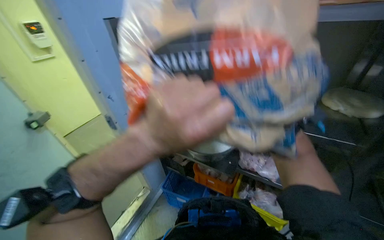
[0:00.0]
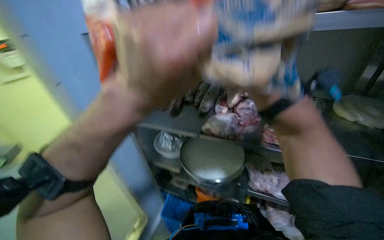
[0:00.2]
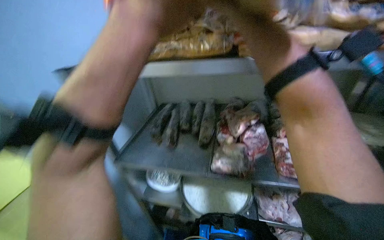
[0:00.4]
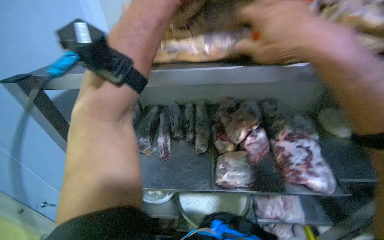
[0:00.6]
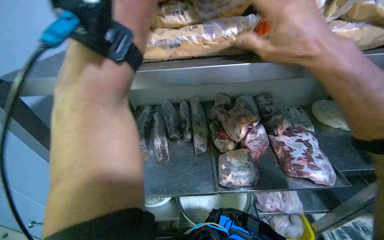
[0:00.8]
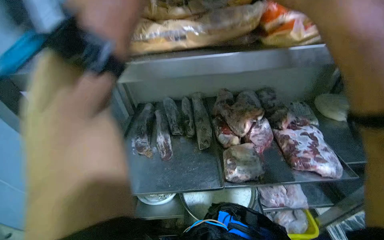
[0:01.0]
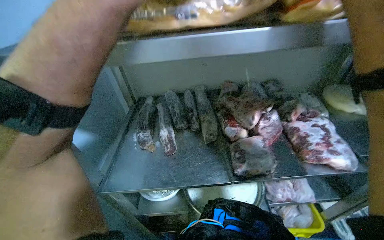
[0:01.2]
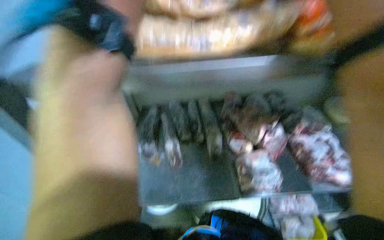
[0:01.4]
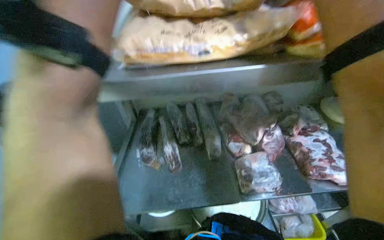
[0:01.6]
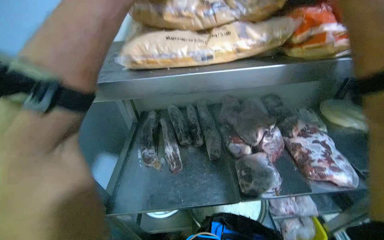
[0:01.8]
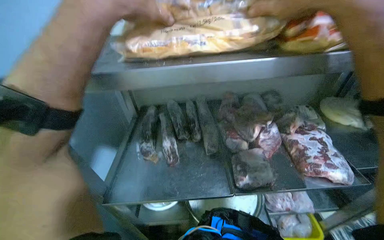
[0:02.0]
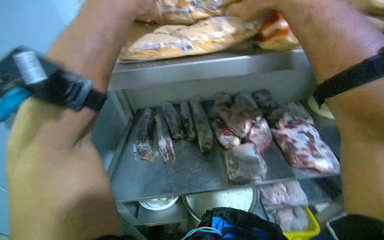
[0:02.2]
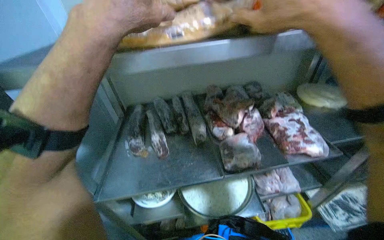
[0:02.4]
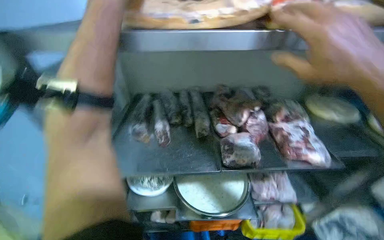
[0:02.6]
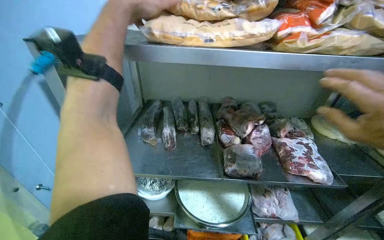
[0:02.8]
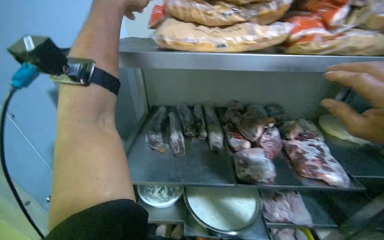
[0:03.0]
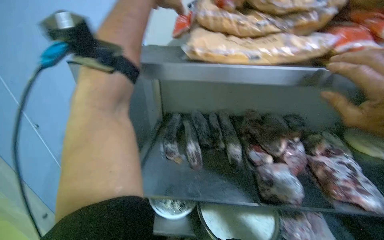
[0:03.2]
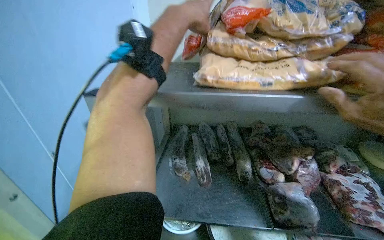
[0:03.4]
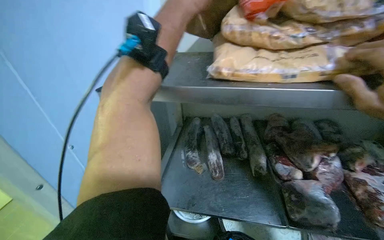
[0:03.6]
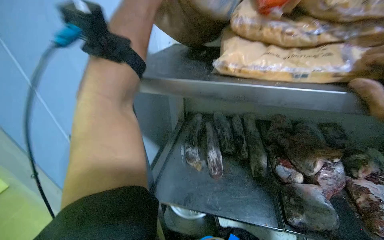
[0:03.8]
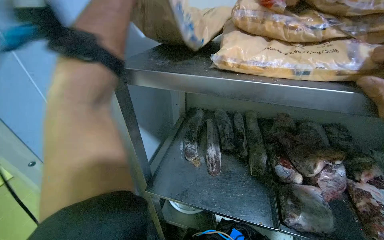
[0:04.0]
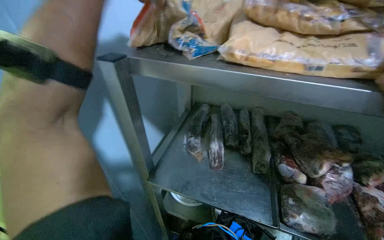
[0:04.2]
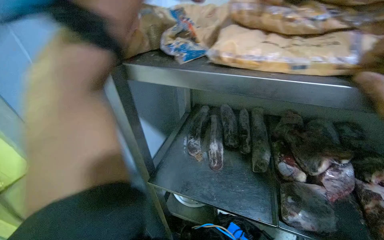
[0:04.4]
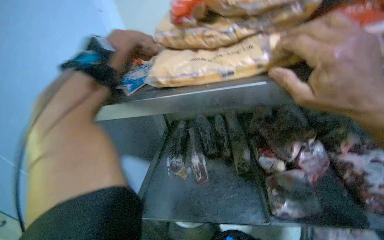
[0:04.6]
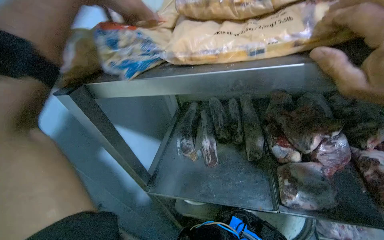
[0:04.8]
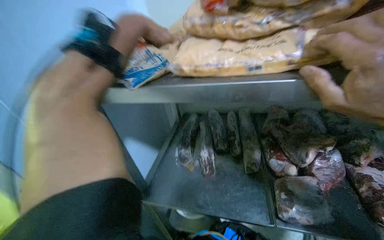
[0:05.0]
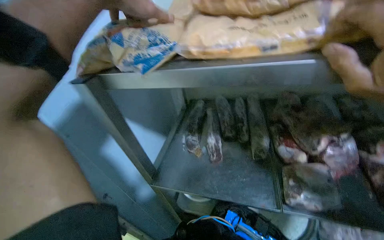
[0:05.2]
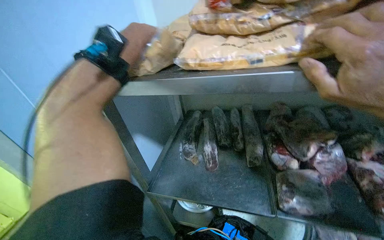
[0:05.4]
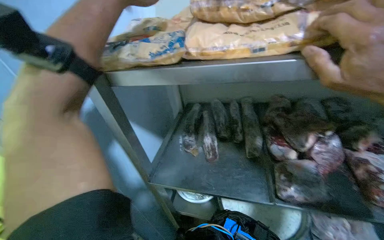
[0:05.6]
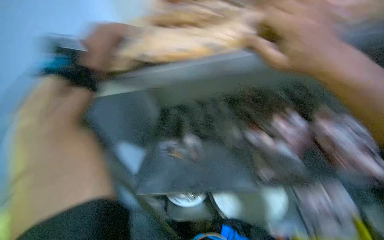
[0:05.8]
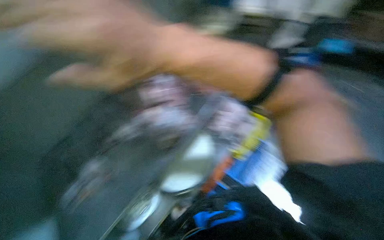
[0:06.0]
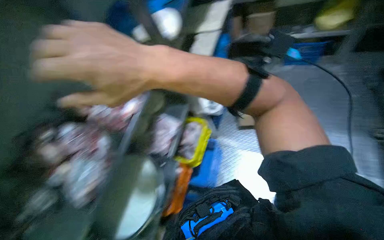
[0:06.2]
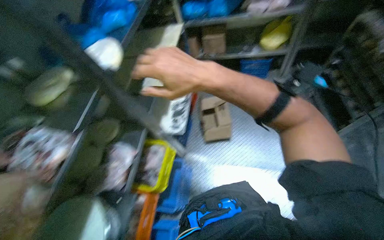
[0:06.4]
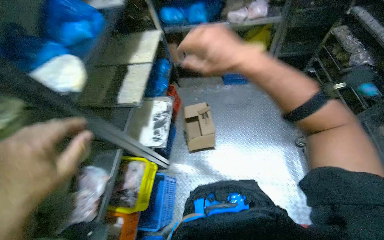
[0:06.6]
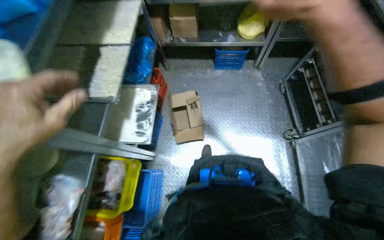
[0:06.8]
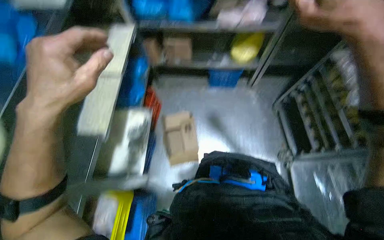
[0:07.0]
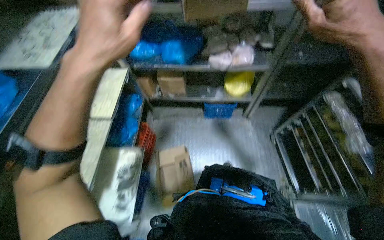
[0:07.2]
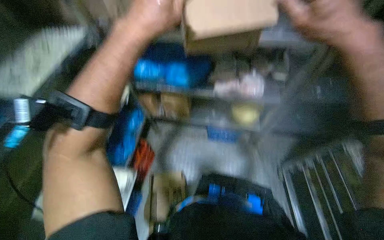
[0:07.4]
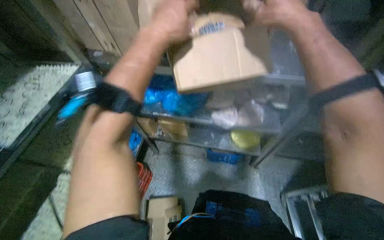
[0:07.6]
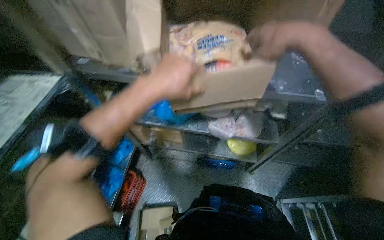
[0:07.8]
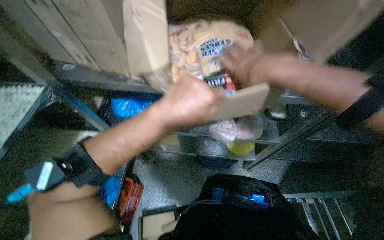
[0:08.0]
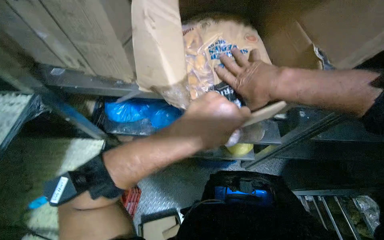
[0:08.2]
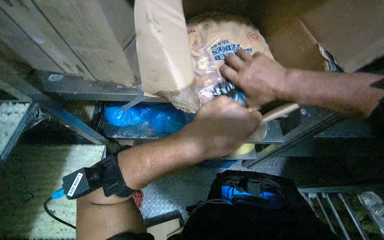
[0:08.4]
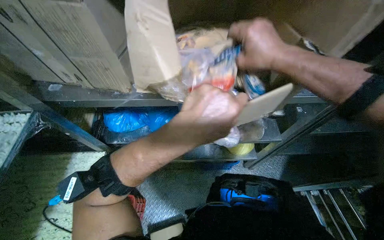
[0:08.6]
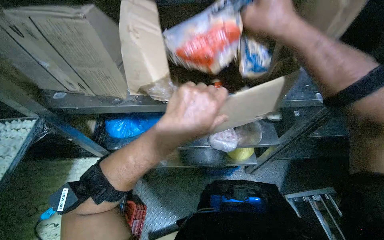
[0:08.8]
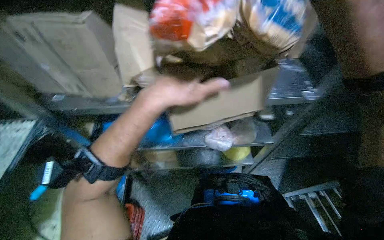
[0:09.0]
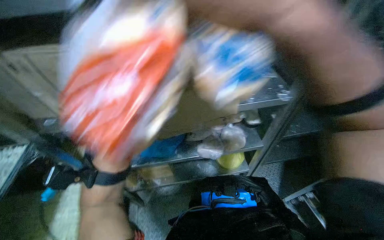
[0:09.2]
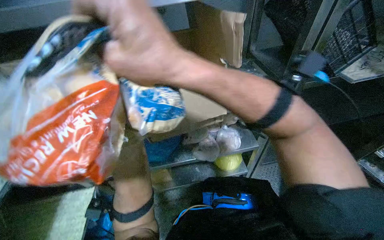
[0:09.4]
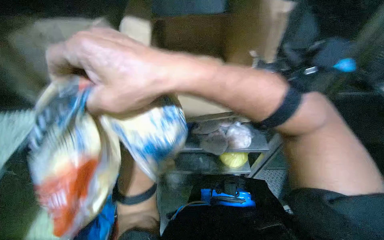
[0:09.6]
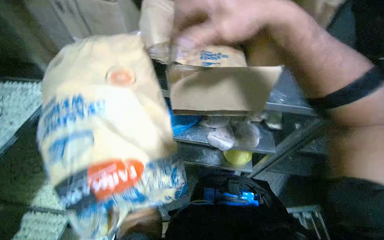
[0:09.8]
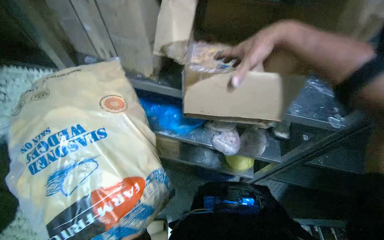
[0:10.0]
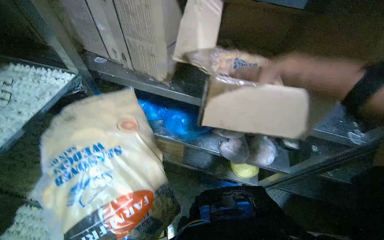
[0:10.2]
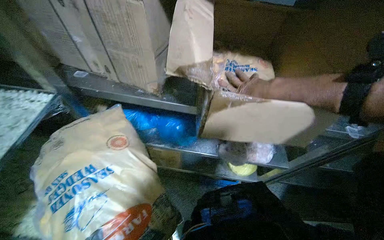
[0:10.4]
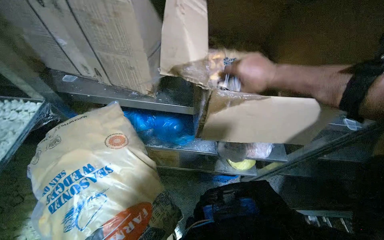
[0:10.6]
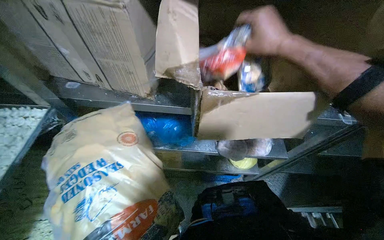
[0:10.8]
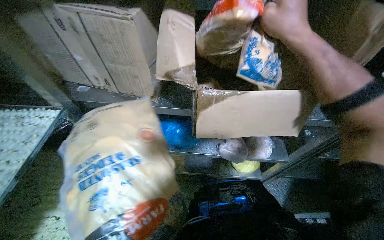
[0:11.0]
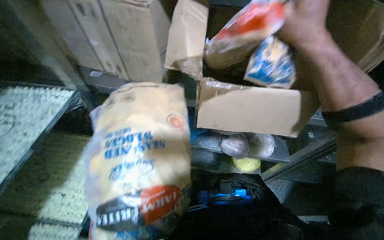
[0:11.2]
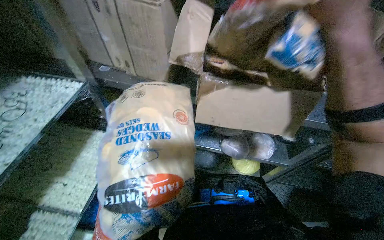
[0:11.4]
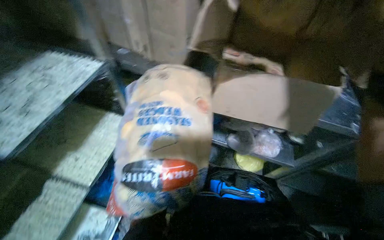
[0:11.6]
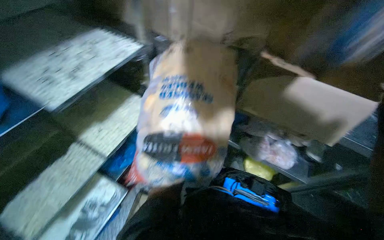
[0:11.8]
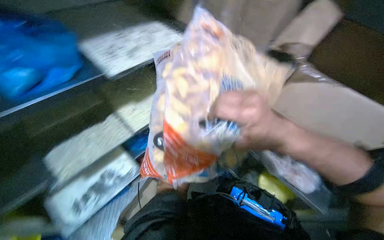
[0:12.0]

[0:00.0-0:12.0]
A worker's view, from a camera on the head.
Job: preparing food.
The whole recording: Stocking frozen food onto shelves. The worker unloads bags of frozen food from cardboard boxes and places them onto metal shelves.
0:03.0 to 0:04.4: The camera is aimed approximately 15 degrees further to the left.
0:06.0 to 0:07.6: The head travels about 1.5 m. The camera is aimed some 20 degrees further to the right.
0:10.4 to 0:12.0: The wearer's head swings approximately 40 degrees to the left.

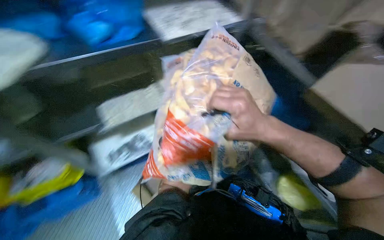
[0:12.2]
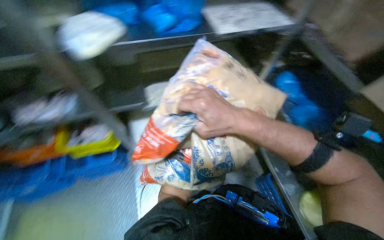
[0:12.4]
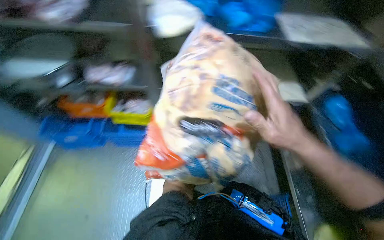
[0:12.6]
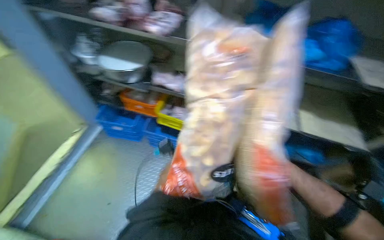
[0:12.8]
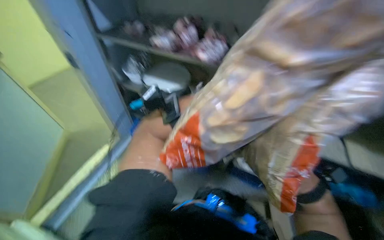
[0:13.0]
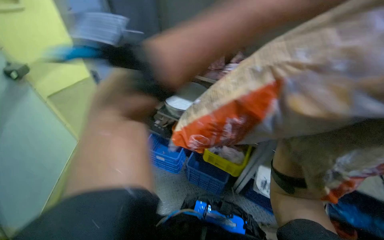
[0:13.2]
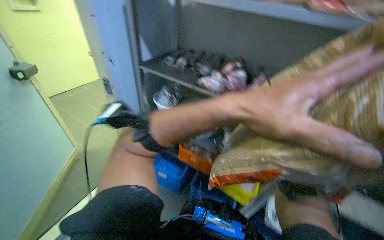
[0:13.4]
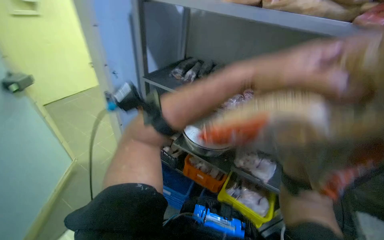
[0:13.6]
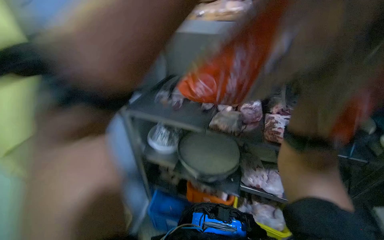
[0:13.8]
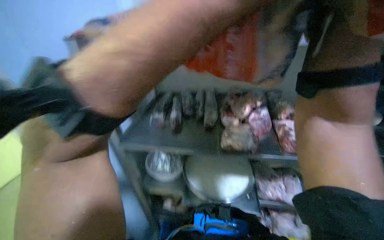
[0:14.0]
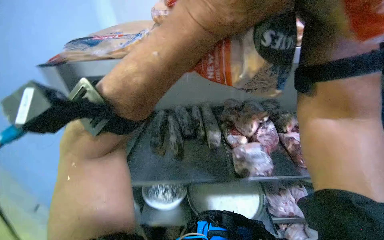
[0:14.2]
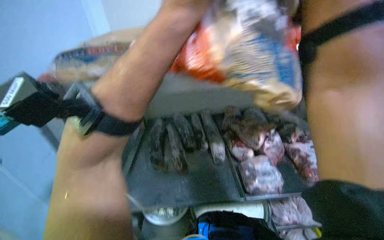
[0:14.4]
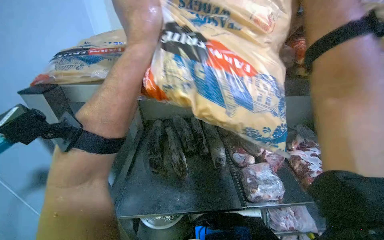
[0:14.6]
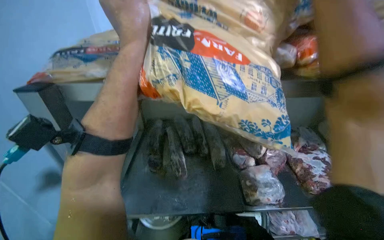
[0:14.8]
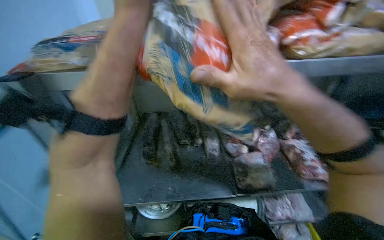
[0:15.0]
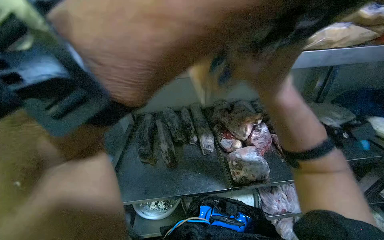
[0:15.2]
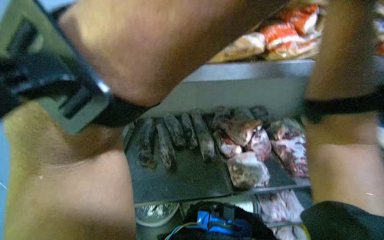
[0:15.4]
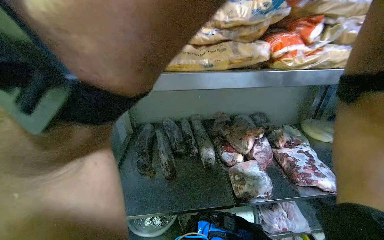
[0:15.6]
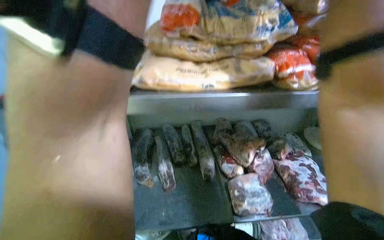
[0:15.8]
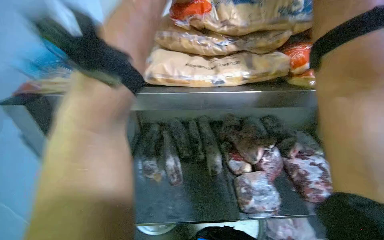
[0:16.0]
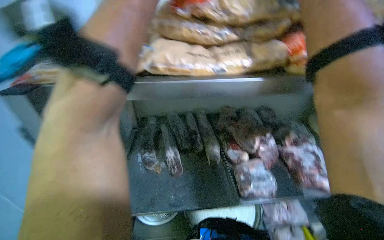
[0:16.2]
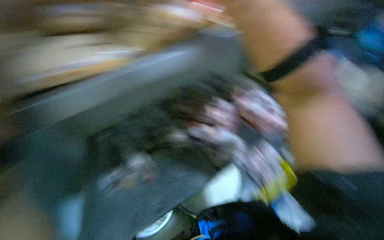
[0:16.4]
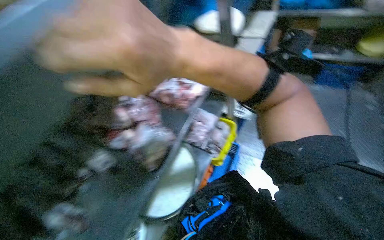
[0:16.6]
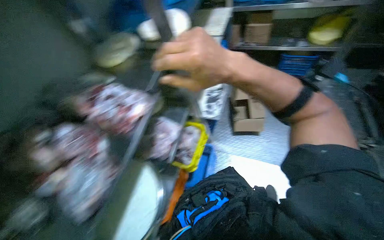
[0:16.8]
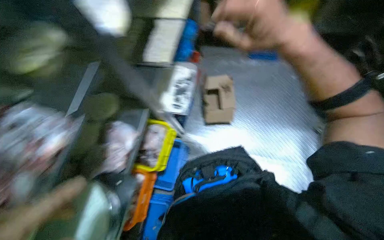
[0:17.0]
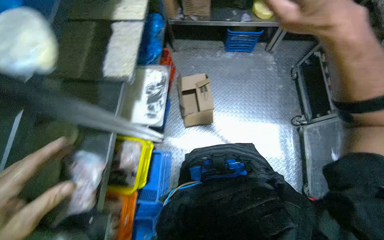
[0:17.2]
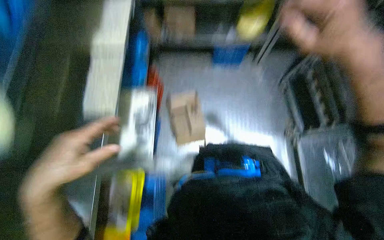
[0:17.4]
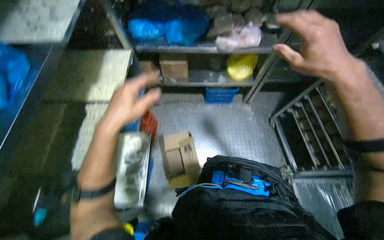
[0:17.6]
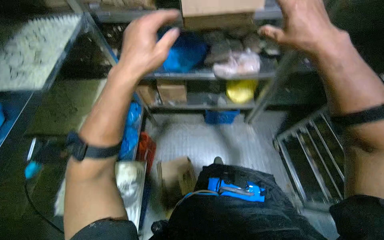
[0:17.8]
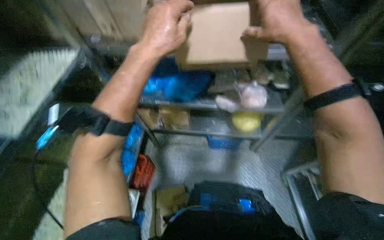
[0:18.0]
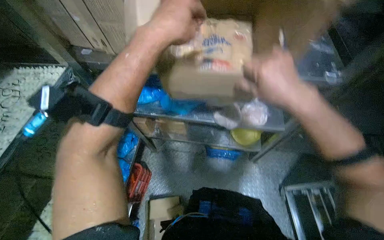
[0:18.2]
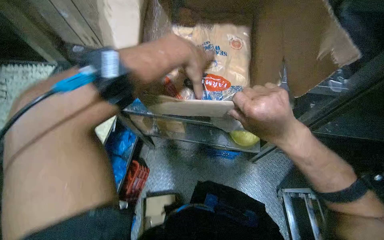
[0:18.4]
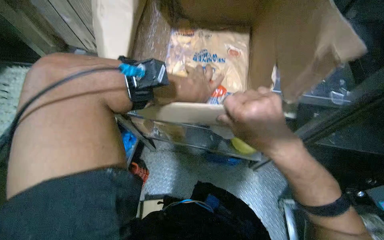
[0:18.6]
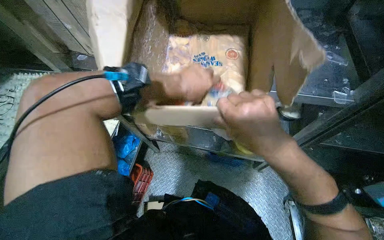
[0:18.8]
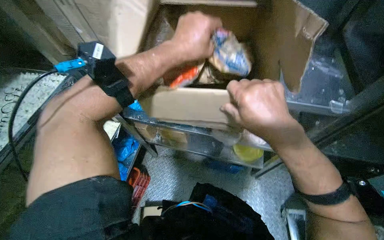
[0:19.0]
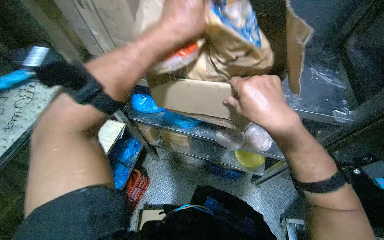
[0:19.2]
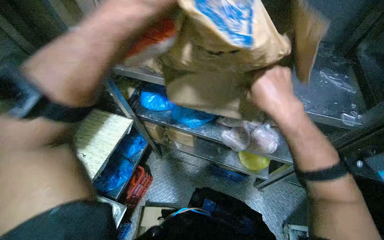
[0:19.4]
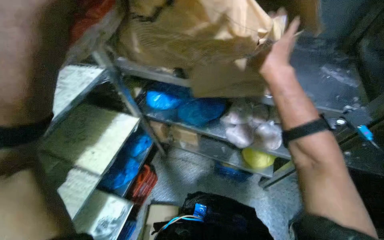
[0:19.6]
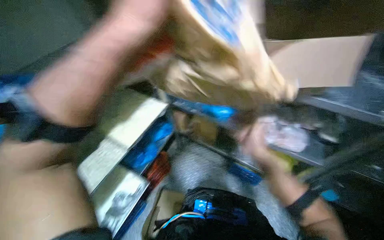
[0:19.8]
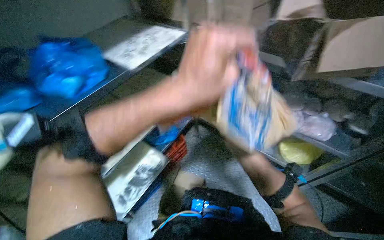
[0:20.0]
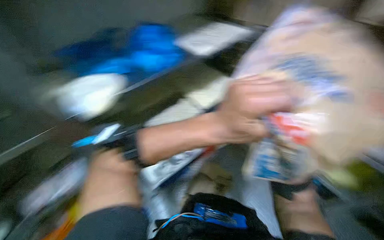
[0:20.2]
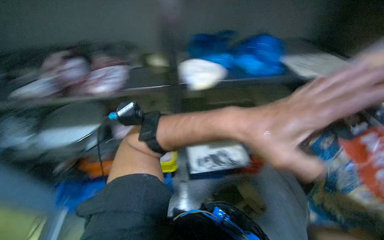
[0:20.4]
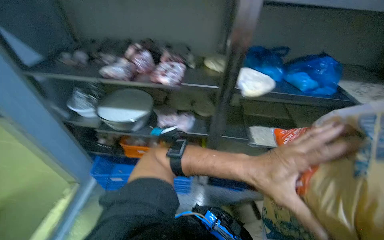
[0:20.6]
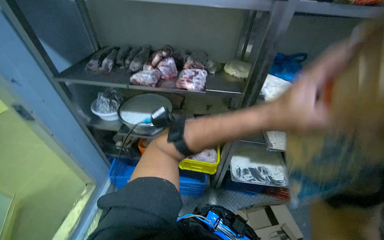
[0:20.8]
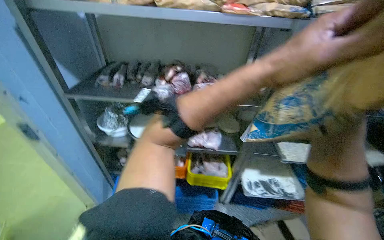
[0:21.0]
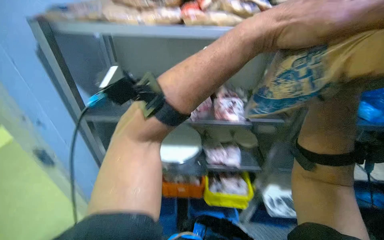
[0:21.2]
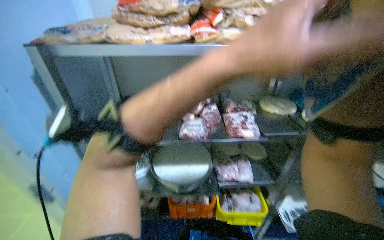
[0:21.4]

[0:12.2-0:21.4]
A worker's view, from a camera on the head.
Job: preparing food.
The whole recording: Stocking frozen food onto shelves. The worker unloads bags of frozen food from cardboard boxes and places them onto metal shelves.
0:12.2 to 0:13.8: The camera is carried roughly 50 cm. The wearer's head swings approximately 35 degrees to the left. The view tilts about 20 degrees upward.
0:13.8 to 0:15.2: The wearer looks some 25 degrees further to the right.
0:15.2 to 0:16.8: The head rotates about 50 degrees to the right.
0:16.8 to 0:18.4: The camera travels some 1 m.
0:18.4 to 0:19.8: The left hand goes roughly 25 cm to the left and nearer to the camera.
0:19.8 to 0:21.4: The camera is carried approximately 80 cm. The wearer's head swings about 25 degrees to the left. The view tilts about 15 degrees upward.
